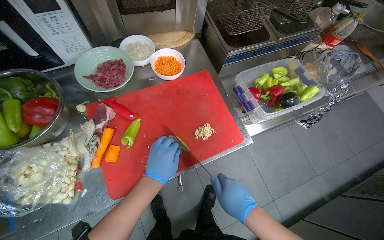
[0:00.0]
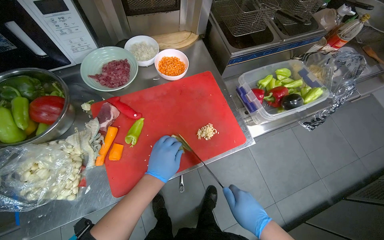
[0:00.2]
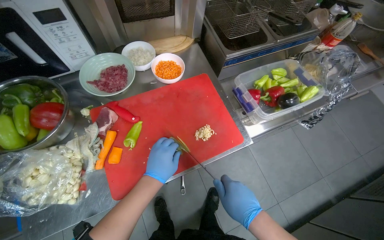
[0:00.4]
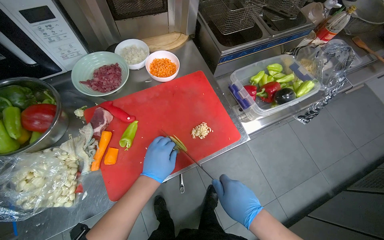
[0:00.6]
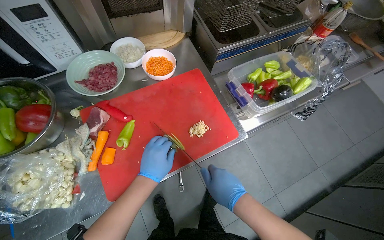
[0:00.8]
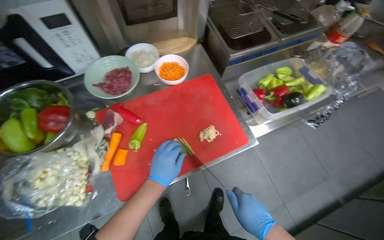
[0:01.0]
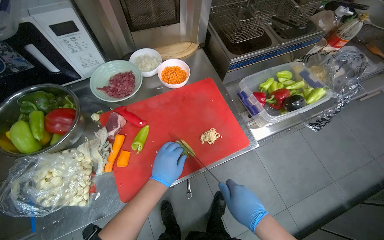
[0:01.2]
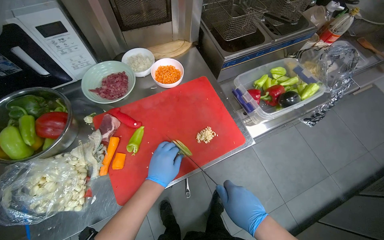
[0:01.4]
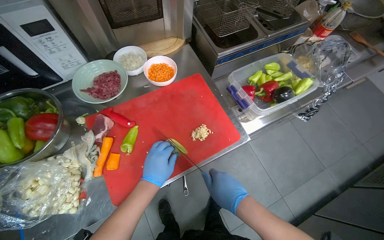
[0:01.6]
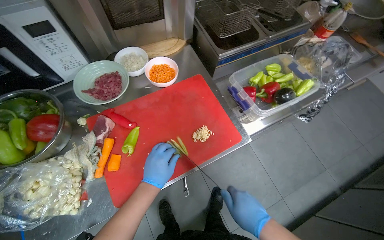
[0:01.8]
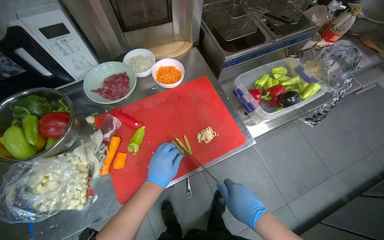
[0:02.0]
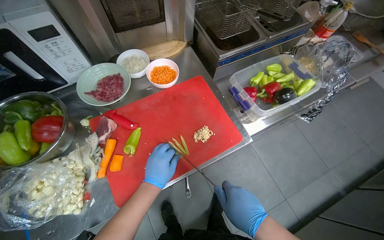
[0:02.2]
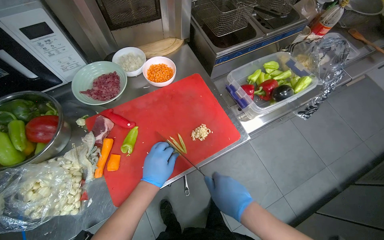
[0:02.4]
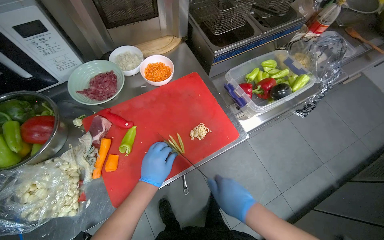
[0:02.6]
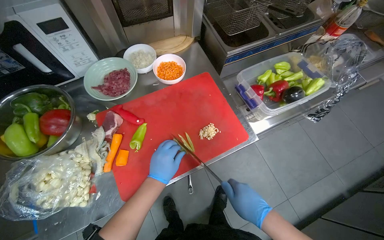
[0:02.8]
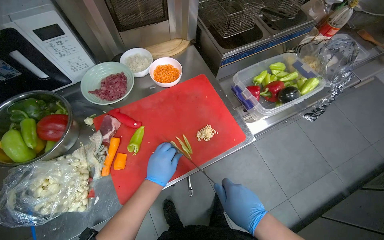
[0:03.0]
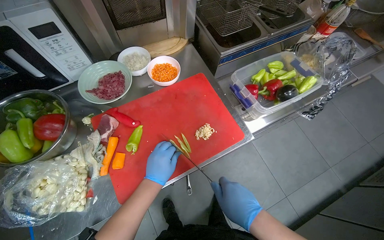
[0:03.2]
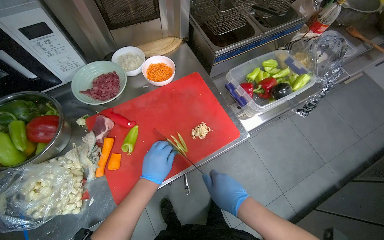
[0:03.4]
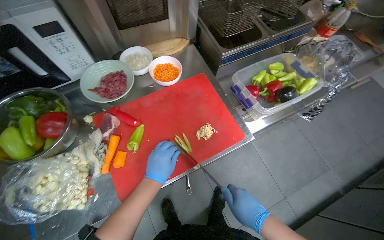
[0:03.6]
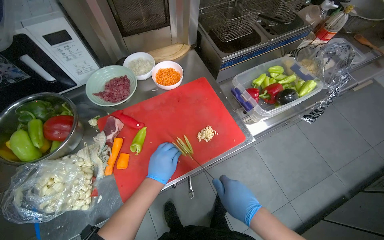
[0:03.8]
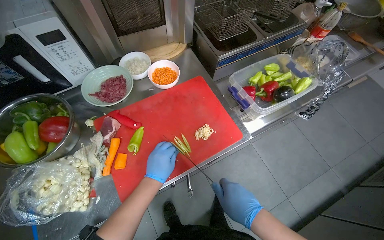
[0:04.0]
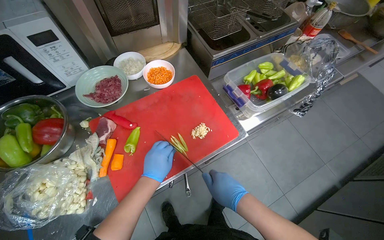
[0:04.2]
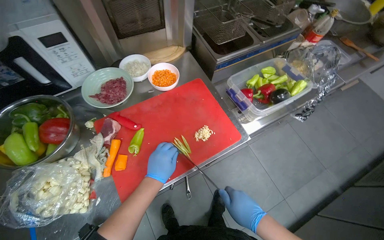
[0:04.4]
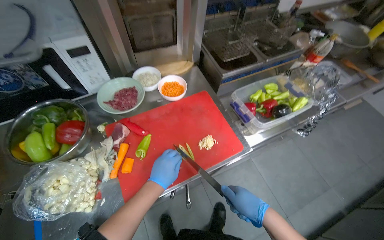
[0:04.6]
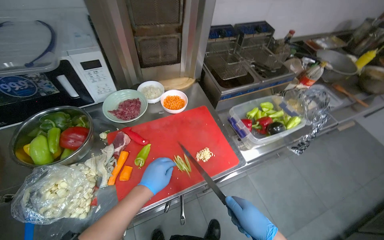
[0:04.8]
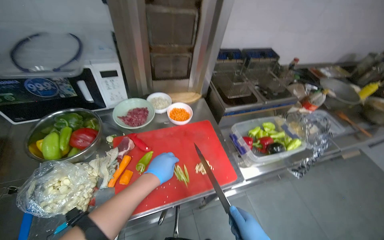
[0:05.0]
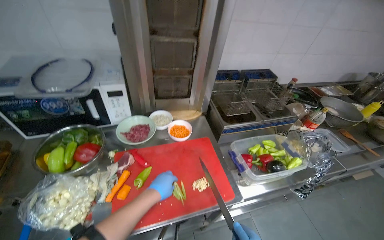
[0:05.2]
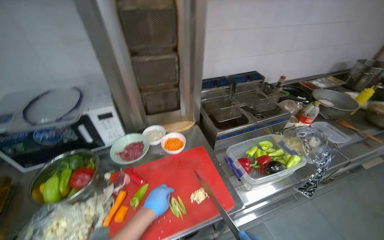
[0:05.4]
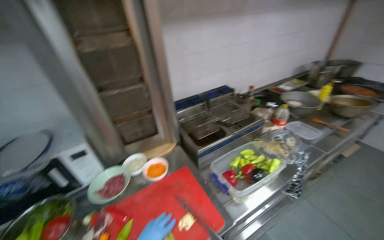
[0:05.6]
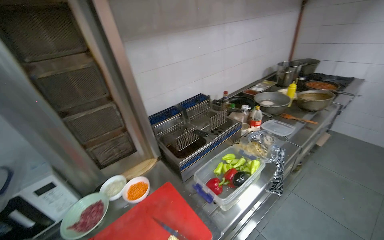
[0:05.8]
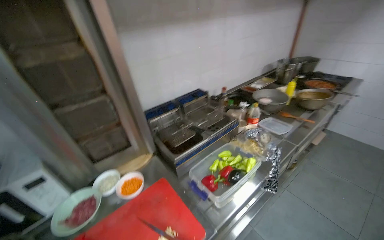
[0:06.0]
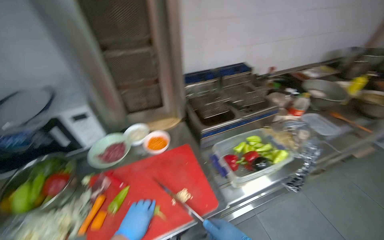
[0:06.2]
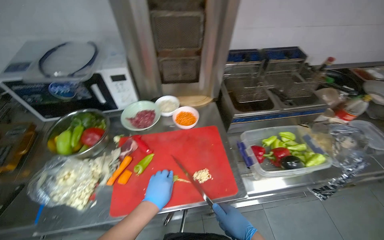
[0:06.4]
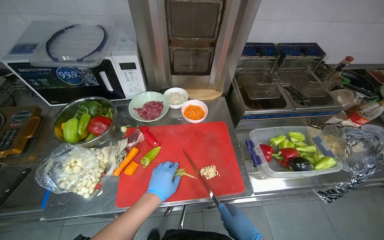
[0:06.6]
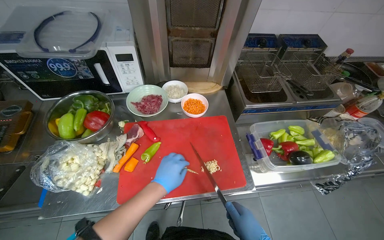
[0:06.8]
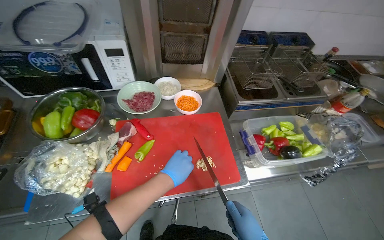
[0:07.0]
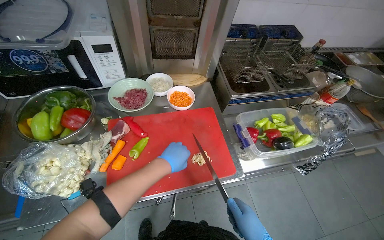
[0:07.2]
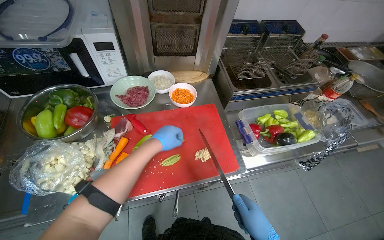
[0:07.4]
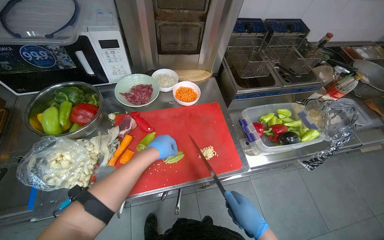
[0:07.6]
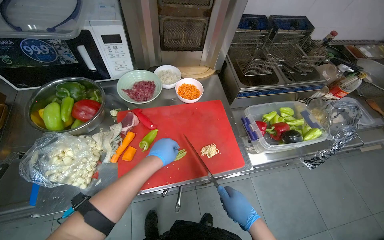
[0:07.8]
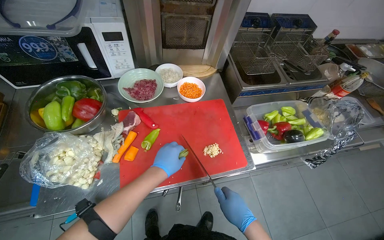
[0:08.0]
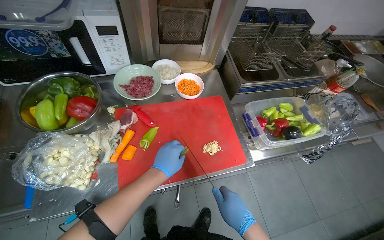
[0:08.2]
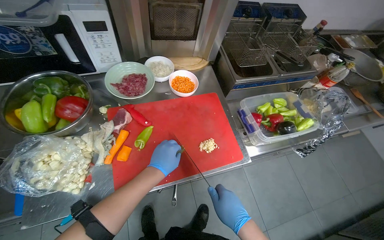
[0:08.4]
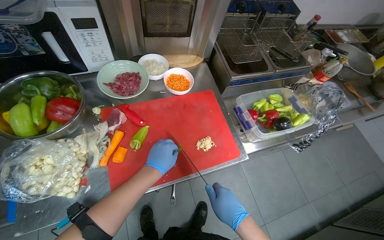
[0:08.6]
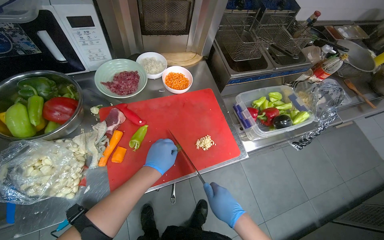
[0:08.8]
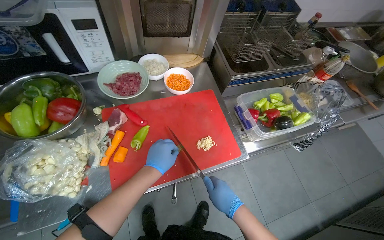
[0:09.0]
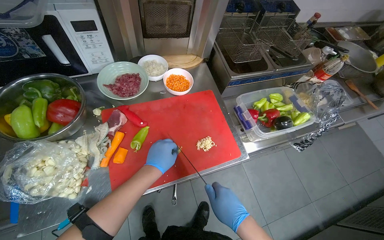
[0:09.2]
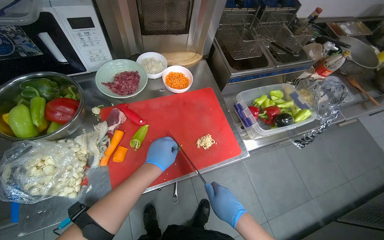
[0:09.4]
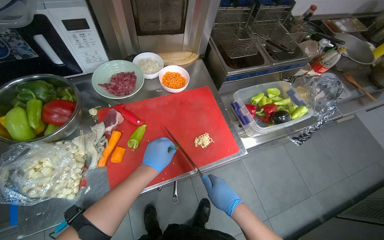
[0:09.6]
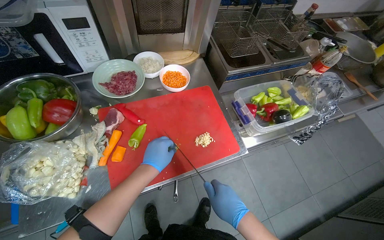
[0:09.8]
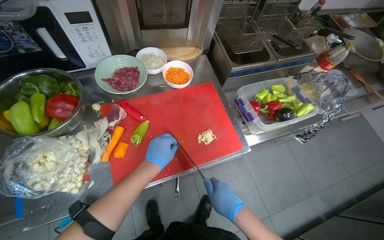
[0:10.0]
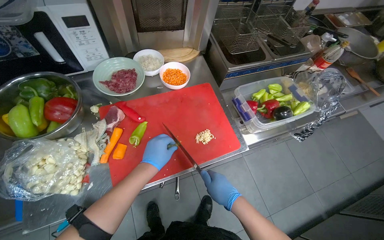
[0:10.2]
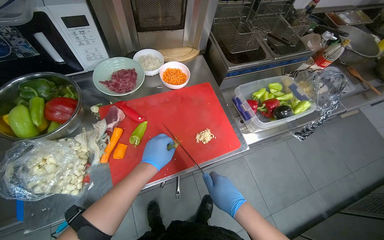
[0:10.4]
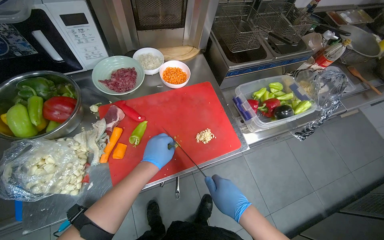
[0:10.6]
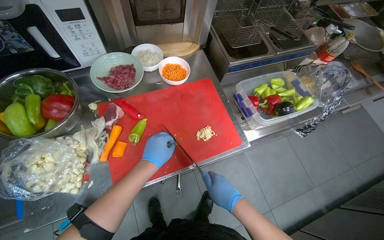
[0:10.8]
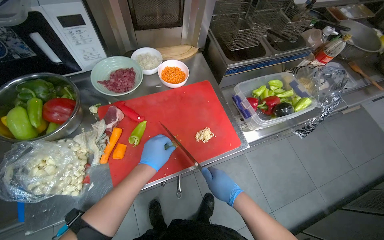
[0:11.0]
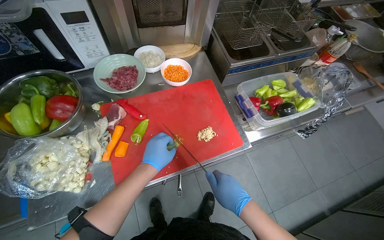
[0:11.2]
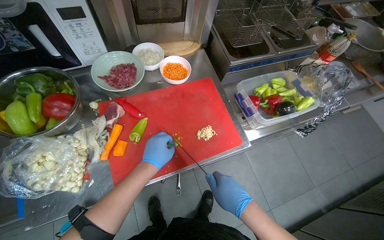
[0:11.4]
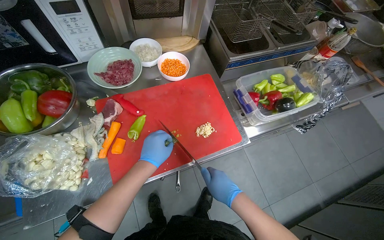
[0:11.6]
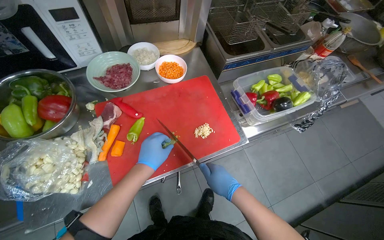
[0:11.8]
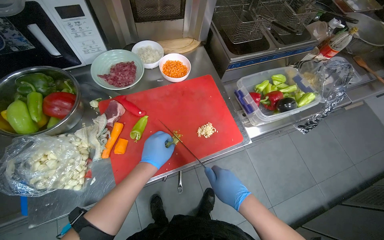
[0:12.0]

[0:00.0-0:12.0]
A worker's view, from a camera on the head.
Job: preparing food.
The whole recording: Slicing green peppers. The worker slices green peppers on a red cutting board.
0:00.0 to 0:04.4: The hands work in one place, with small movements.
0:04.4 to 0:06.0: The camera pitches upward, by approximately 35 degrees.
0:06.0 to 0:07.6: The view tilts some 25 degrees downward. The scene turns approximately 25 degrees clockwise in the picture.
0:07.6 to 0:09.0: The right hand goes about 10 cm to the left.
0:09.0 to 0:12.0: The hands work in one place, with small movements.

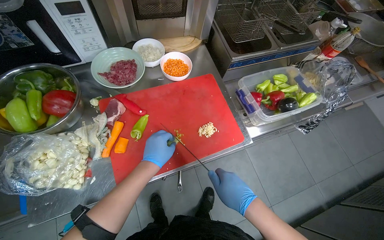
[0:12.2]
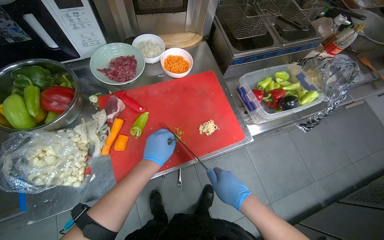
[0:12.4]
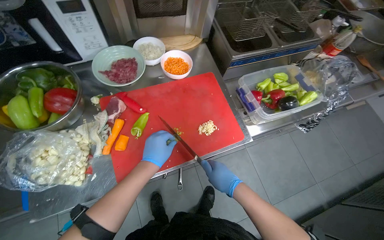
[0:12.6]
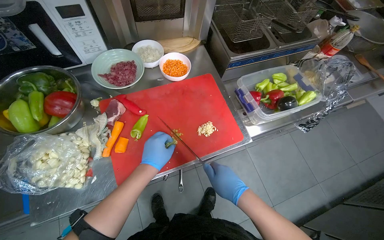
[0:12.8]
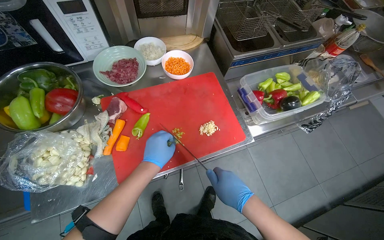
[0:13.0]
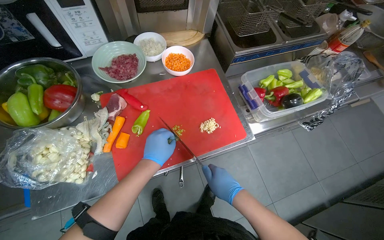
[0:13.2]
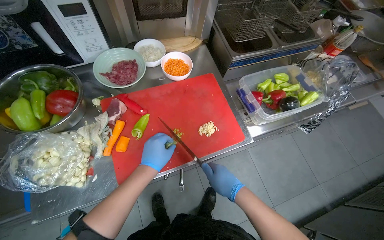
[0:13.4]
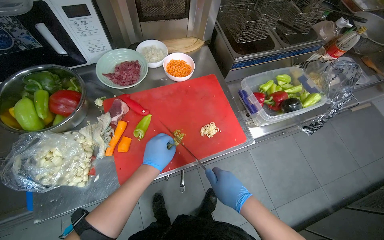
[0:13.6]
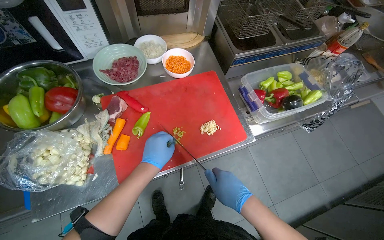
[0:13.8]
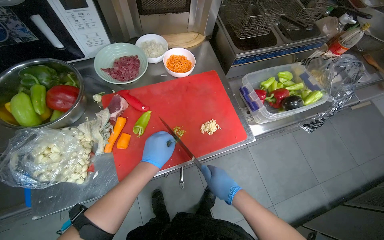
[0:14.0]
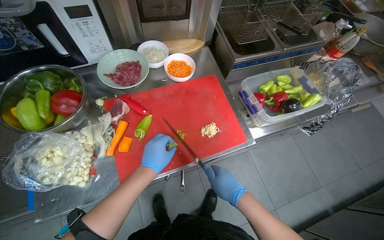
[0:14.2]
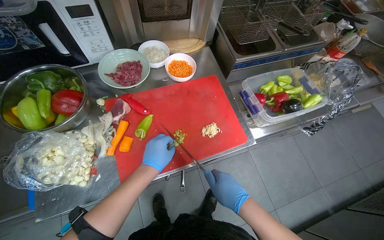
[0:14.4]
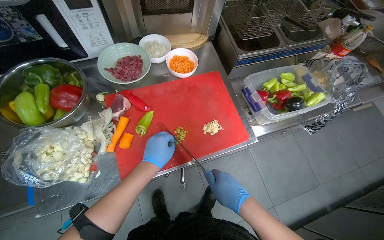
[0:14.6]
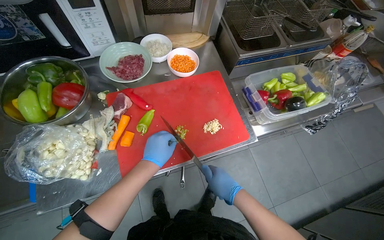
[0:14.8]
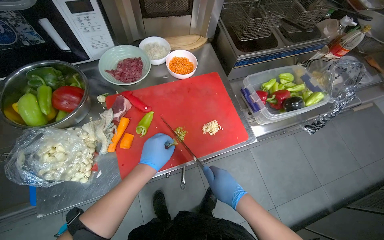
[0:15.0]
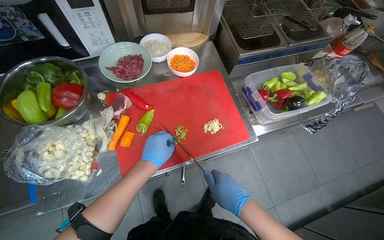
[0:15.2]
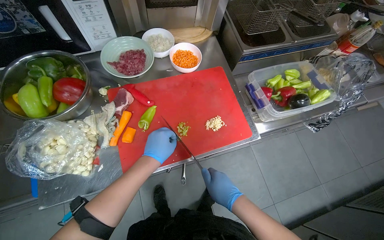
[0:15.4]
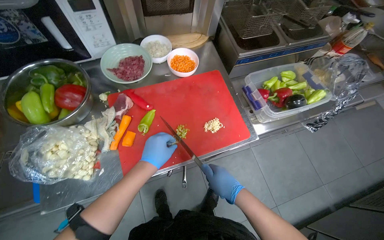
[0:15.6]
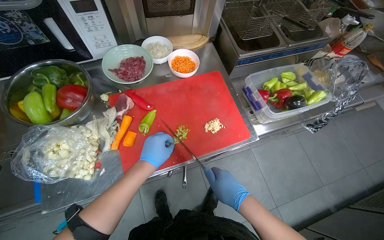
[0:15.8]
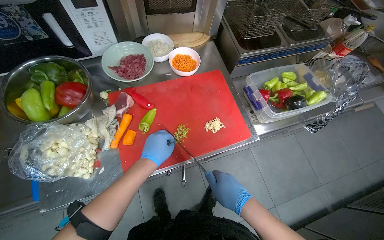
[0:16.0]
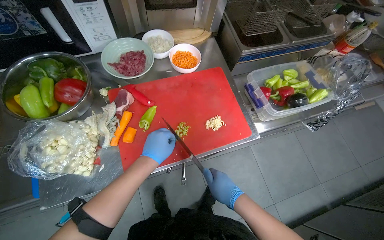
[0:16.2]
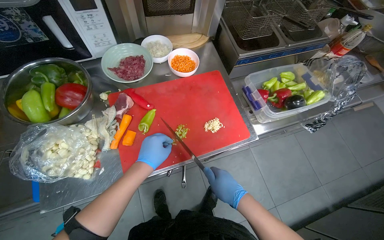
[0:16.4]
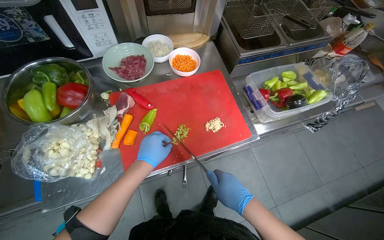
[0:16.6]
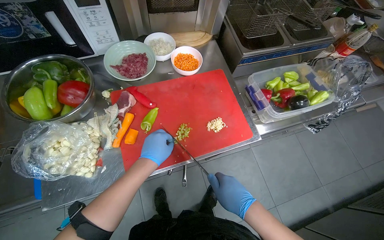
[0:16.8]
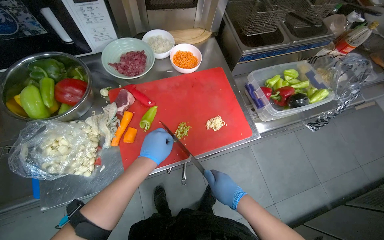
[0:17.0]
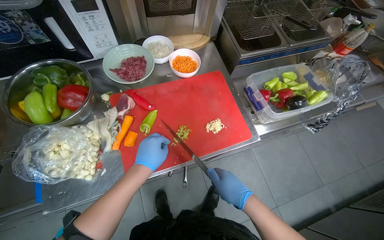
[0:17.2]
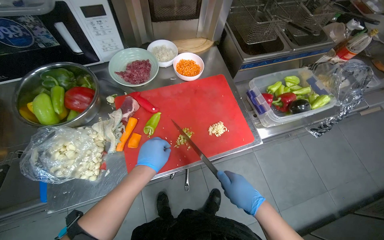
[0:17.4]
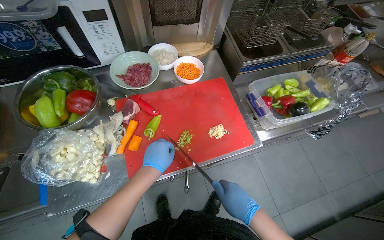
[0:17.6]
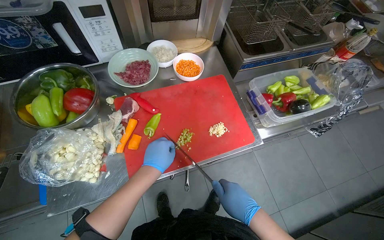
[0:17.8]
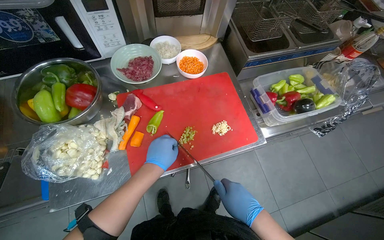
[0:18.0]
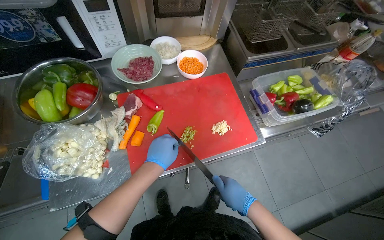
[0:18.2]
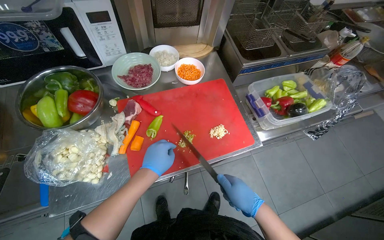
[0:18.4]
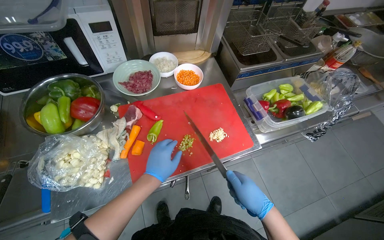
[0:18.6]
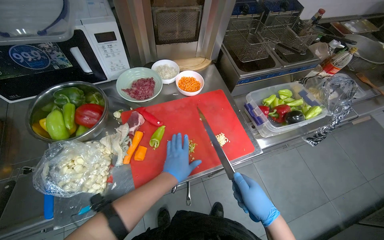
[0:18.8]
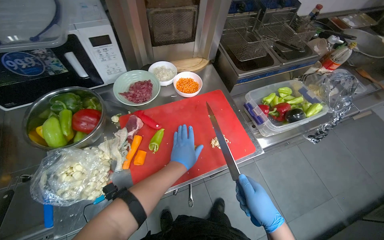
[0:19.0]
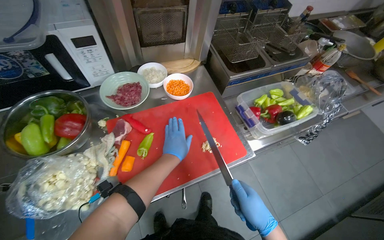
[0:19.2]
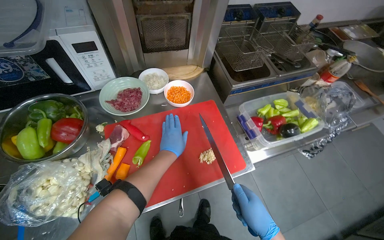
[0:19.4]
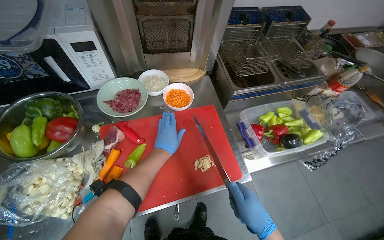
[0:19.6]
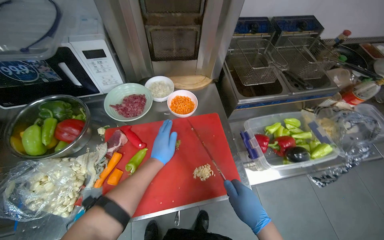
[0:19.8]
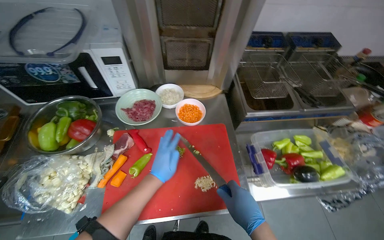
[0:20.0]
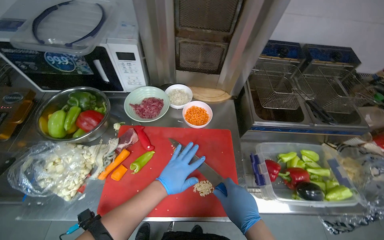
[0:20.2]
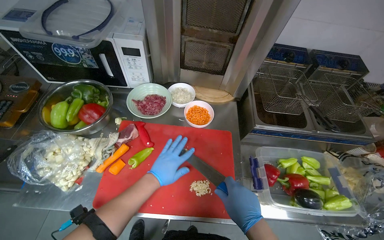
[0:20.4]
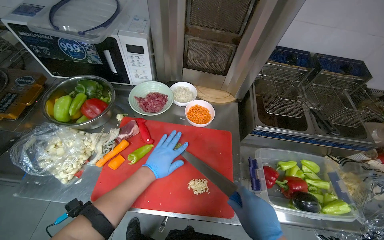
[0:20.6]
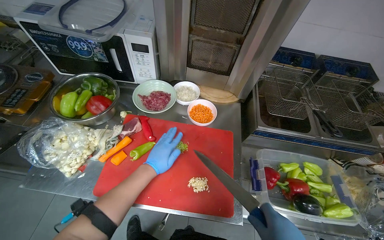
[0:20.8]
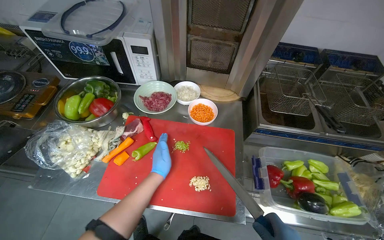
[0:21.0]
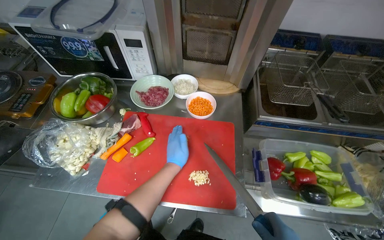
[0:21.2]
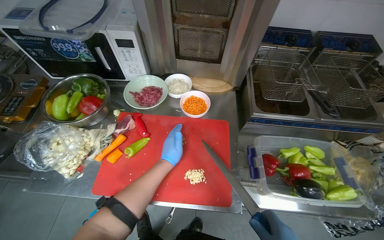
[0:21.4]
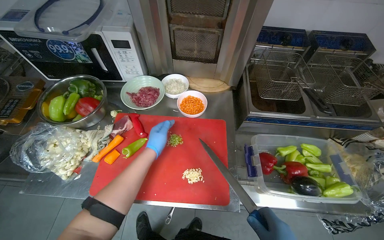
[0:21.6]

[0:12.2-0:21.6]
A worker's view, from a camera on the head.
Job: preparing food.
The whole recording: Slicing green peppers. The worker slices green peppers on a red cutting board.
0:12.2 to 0:18.4: The hands work in one place, with small movements.
0:18.4 to 0:20.0: The left hand is displaced farther from the camera by some 10 cm.
